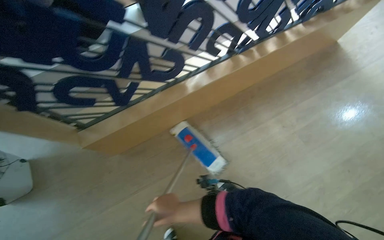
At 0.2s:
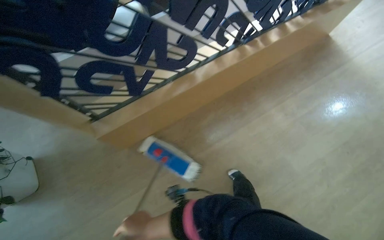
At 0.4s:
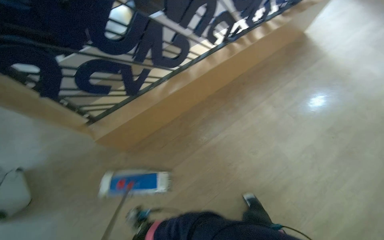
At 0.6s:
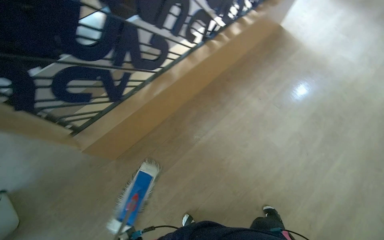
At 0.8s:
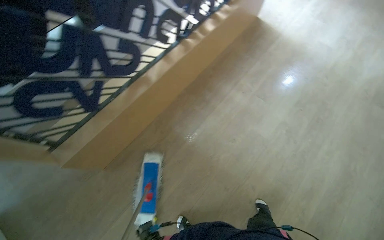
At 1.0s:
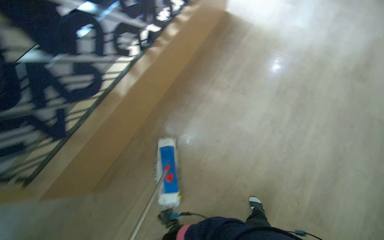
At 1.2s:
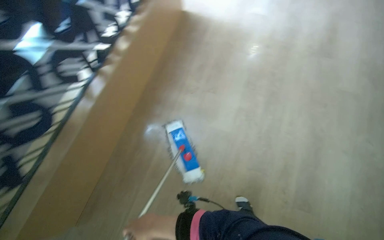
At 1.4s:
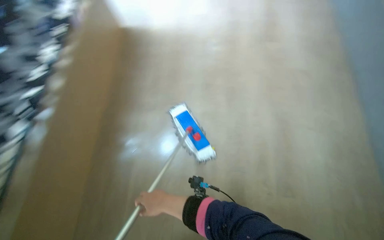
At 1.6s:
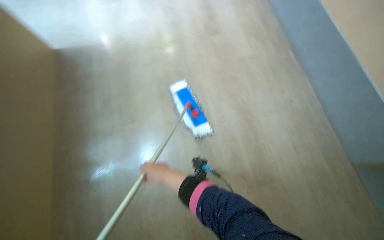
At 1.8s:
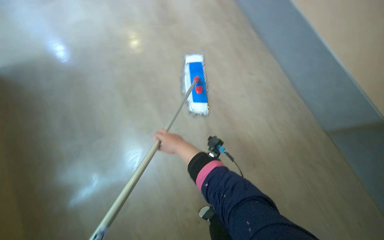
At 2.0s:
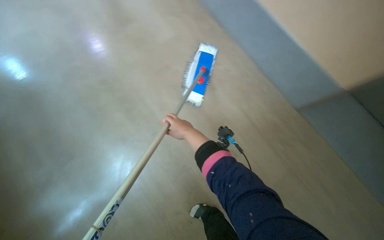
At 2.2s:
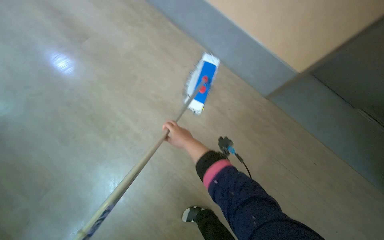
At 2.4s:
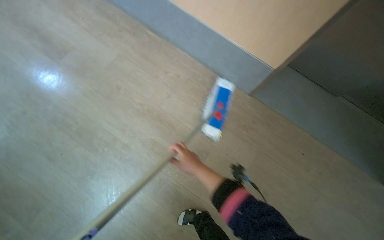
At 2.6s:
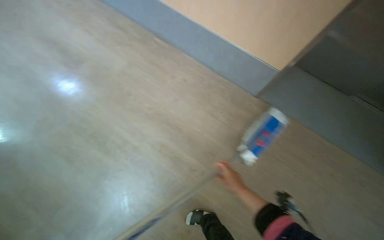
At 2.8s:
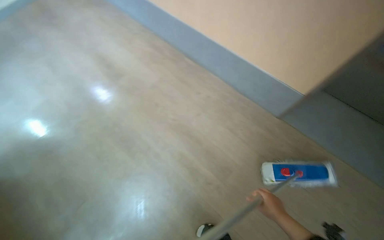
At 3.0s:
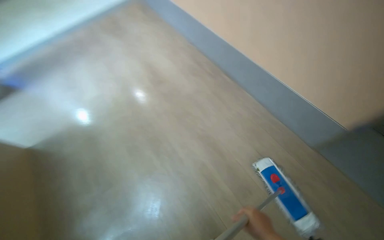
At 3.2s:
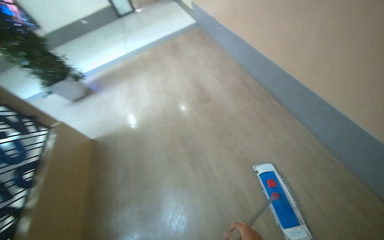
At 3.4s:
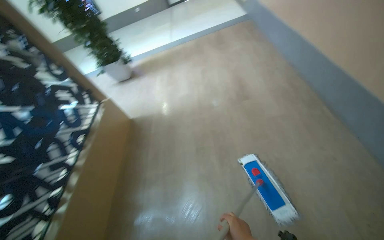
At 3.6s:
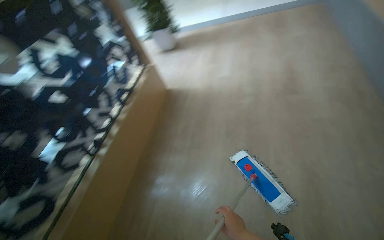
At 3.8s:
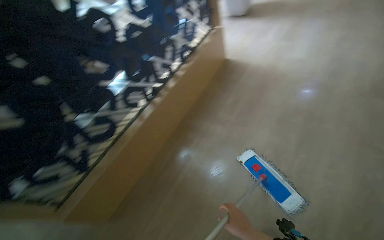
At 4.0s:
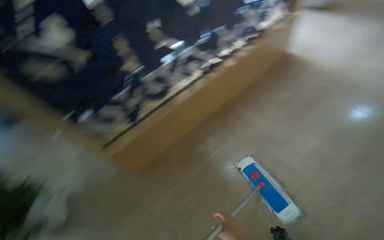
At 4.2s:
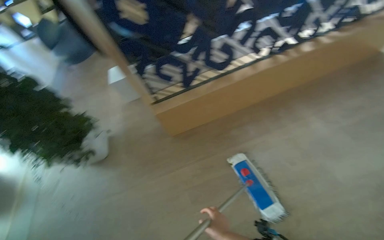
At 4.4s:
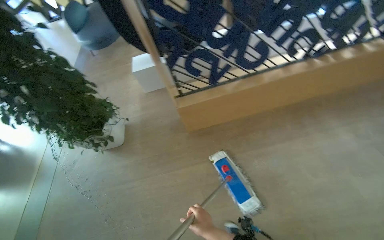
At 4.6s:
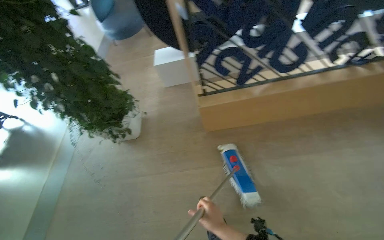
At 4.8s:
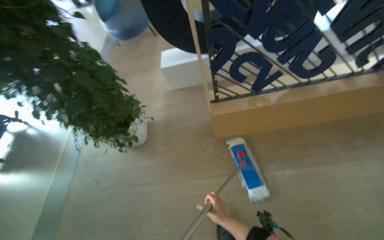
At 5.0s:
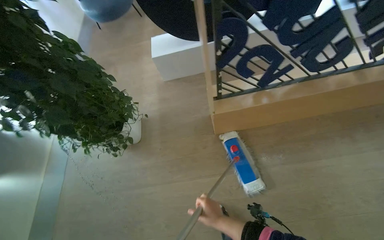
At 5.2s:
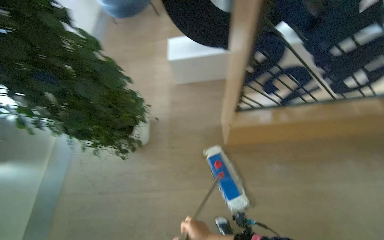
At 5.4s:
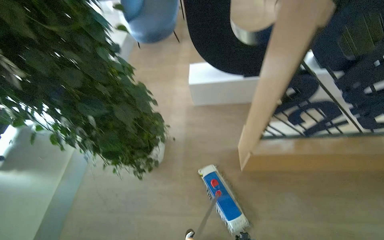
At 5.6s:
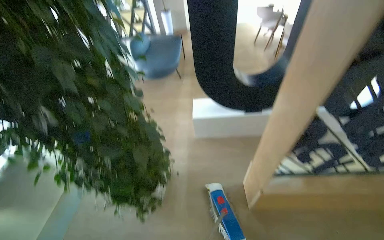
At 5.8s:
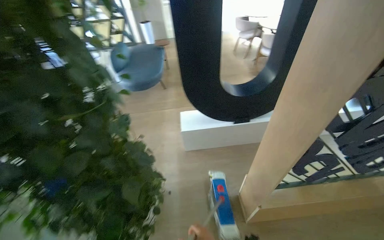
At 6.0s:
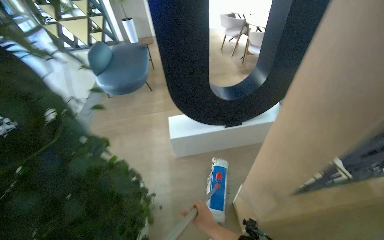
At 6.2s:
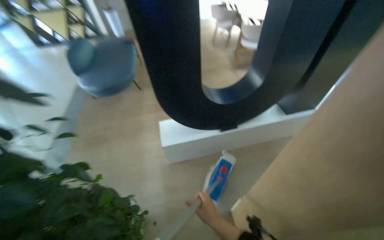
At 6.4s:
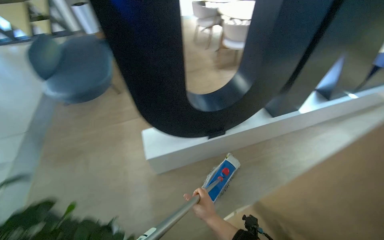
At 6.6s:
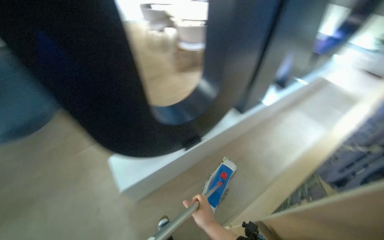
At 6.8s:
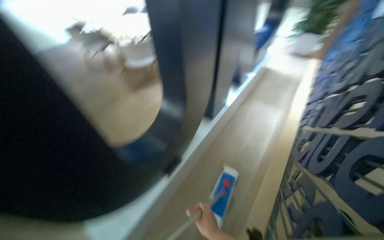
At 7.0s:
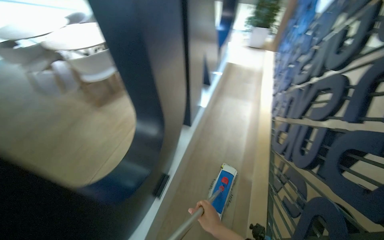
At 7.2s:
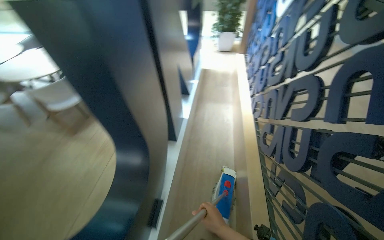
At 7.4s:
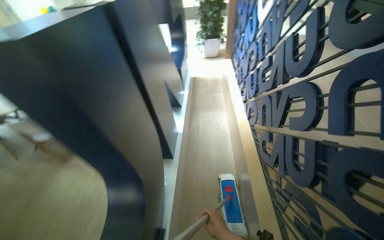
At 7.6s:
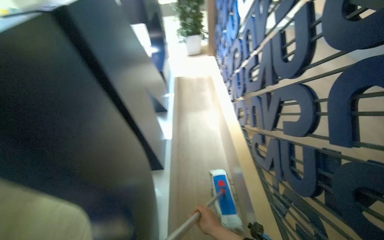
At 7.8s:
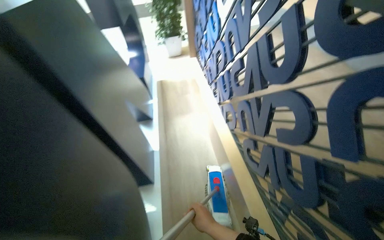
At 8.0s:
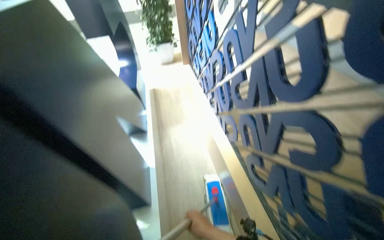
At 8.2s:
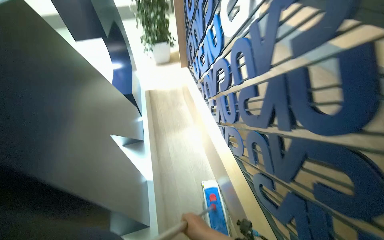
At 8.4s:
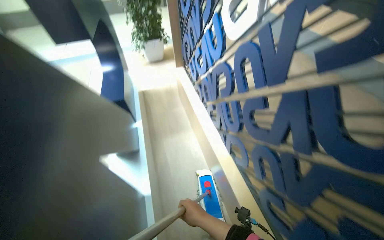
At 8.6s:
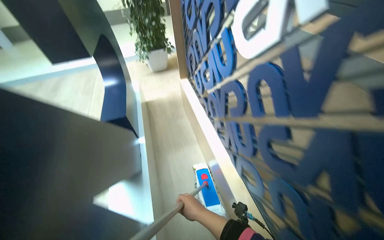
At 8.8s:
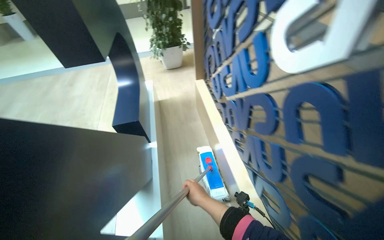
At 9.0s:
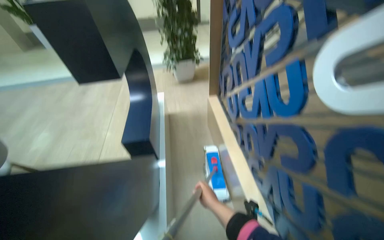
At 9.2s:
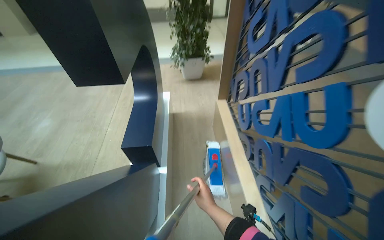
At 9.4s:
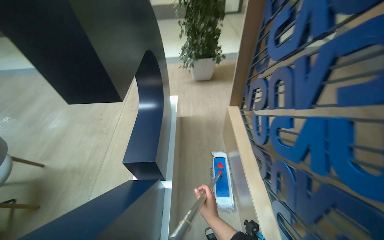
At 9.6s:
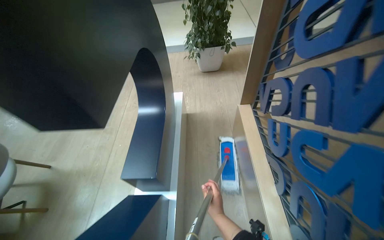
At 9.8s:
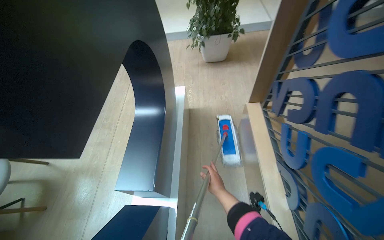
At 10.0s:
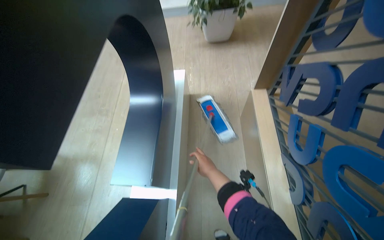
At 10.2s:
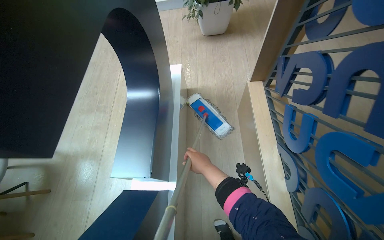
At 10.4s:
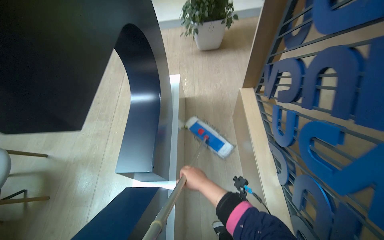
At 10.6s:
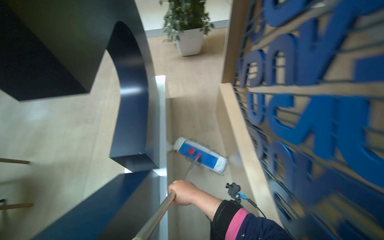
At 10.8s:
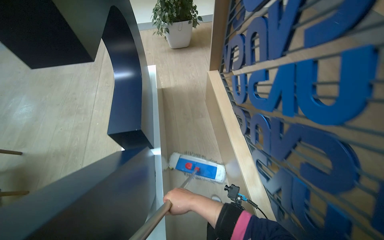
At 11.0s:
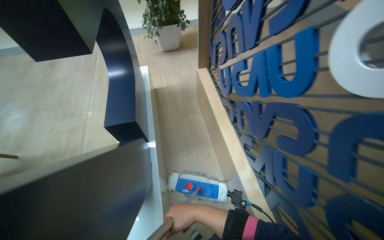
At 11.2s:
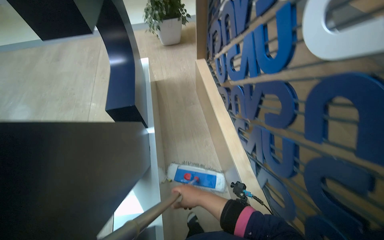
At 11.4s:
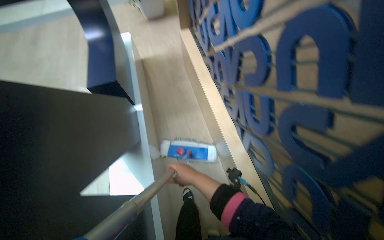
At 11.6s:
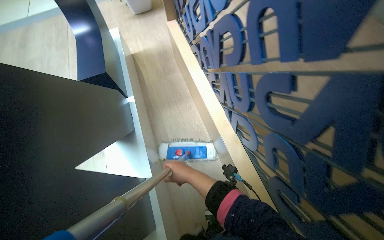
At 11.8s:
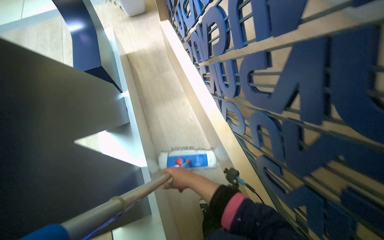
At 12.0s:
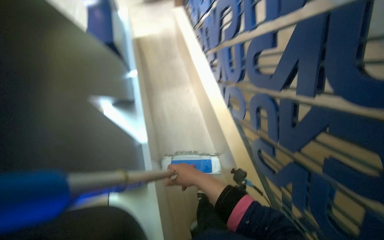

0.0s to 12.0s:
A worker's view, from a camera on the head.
Job: mopping floor.
The whole recording: Mopping common area floor. The worker mops the floor in the common area, moving around tables and chairs.
0.0s to 1.6s: The camera travels roughly 70 cm. The wearer's head swings roughly 60 degrees to the right.
1.6s to 3.0s: The head turns to the left by roughly 25 degrees.
4.4s to 6.0s: The camera is carried roughly 90 cm.
6.0s to 7.6s: The wearer moves about 80 cm. The wearer looks approximately 85 degrees further to the right.
7.6s to 9.0s: The head travels some 90 cm.
9.0s to 10.4s: The head travels some 60 cm. The wearer looks about 10 degrees further downward.
10.4s to 12.0s: The head travels roughly 1 m. The head turns to the right by some 15 degrees.

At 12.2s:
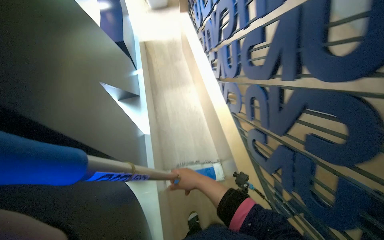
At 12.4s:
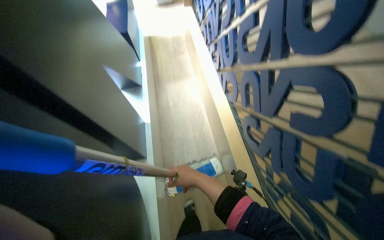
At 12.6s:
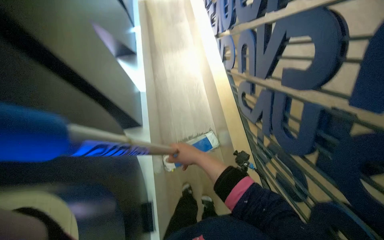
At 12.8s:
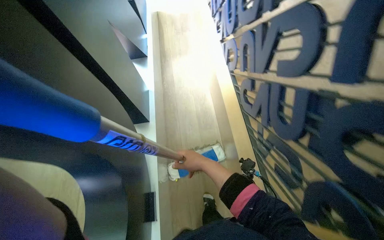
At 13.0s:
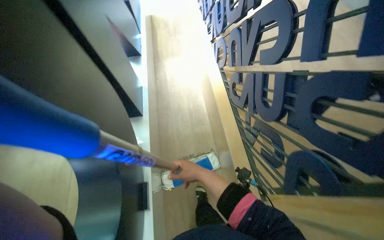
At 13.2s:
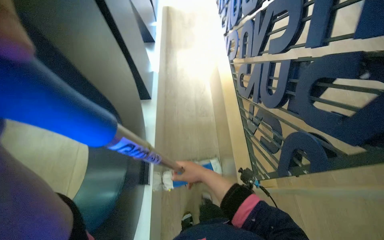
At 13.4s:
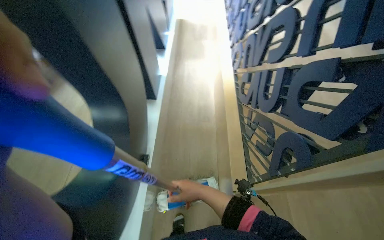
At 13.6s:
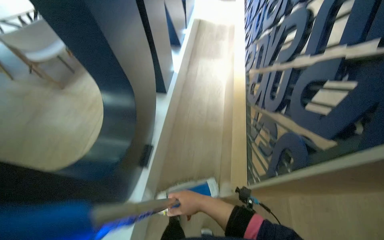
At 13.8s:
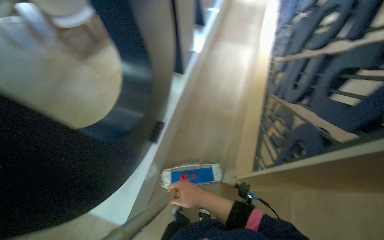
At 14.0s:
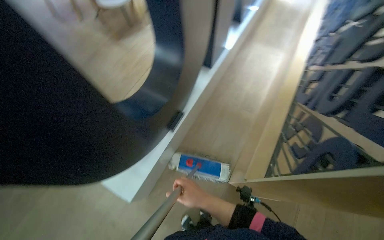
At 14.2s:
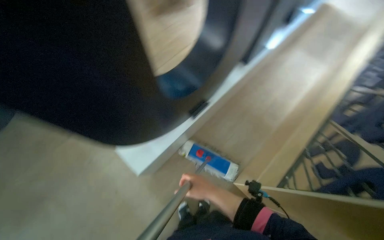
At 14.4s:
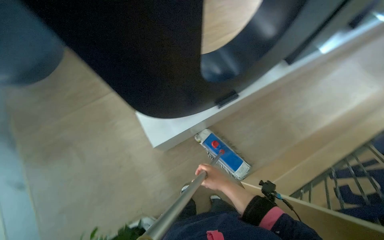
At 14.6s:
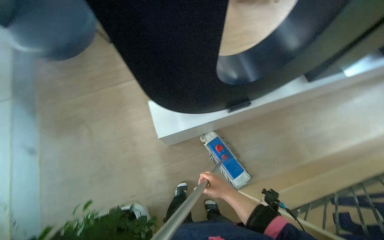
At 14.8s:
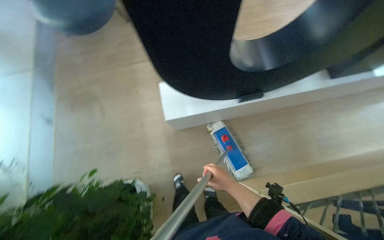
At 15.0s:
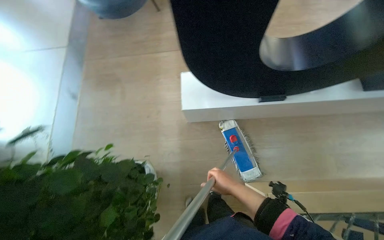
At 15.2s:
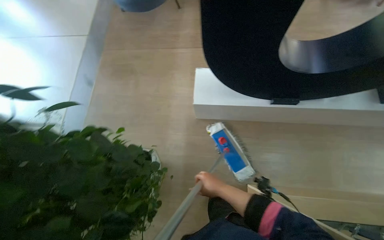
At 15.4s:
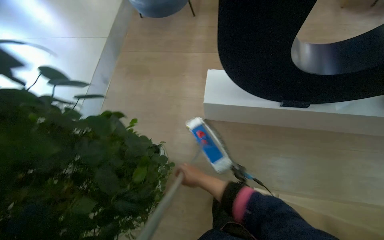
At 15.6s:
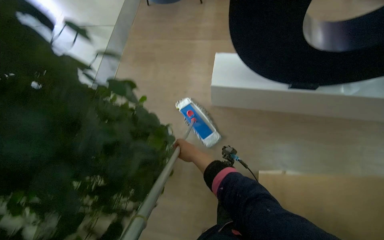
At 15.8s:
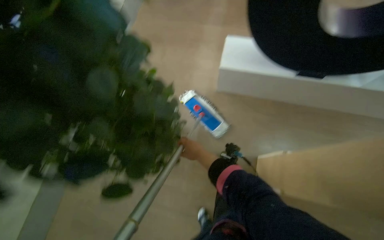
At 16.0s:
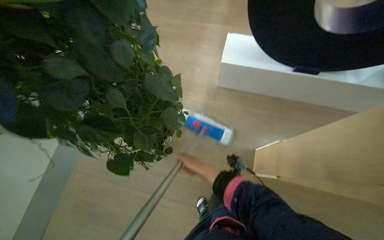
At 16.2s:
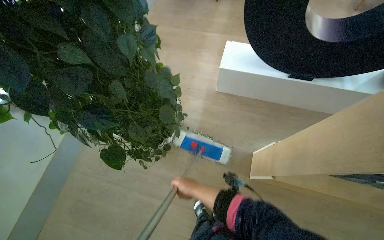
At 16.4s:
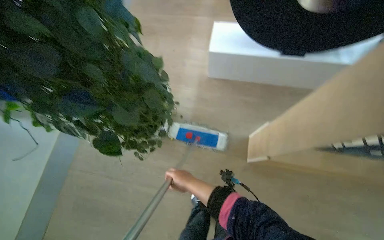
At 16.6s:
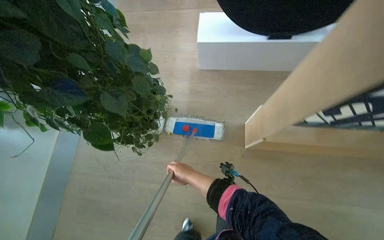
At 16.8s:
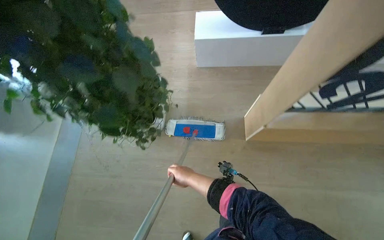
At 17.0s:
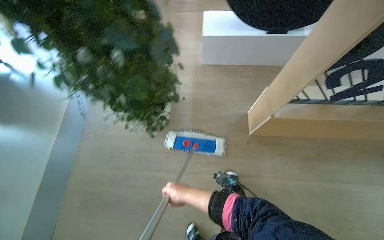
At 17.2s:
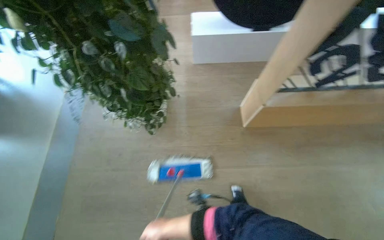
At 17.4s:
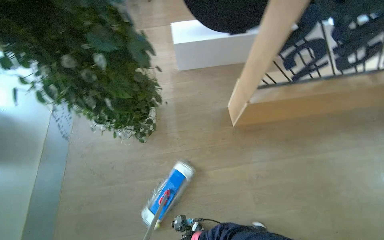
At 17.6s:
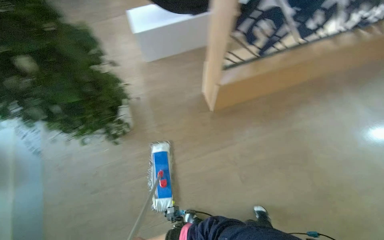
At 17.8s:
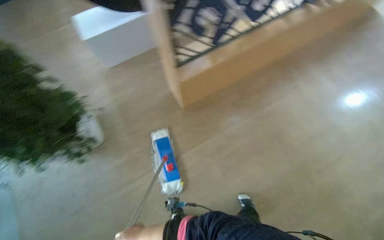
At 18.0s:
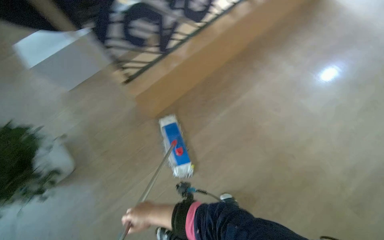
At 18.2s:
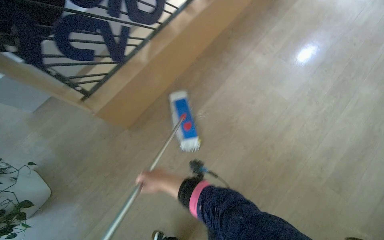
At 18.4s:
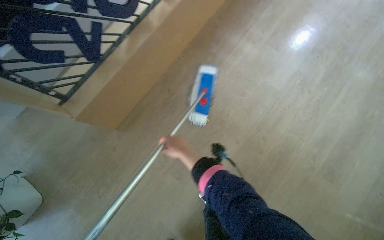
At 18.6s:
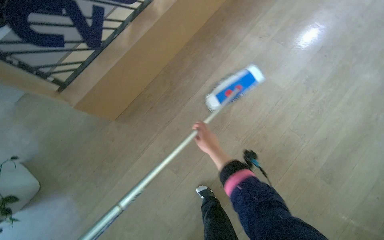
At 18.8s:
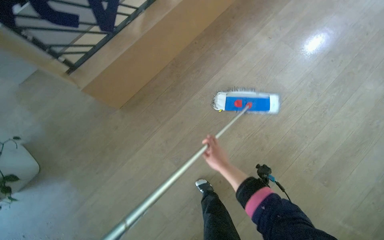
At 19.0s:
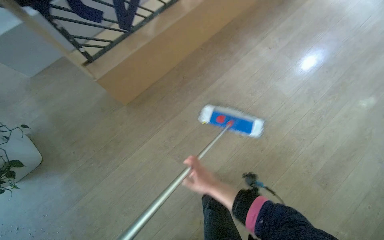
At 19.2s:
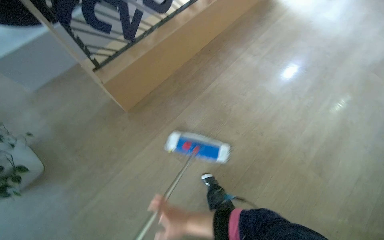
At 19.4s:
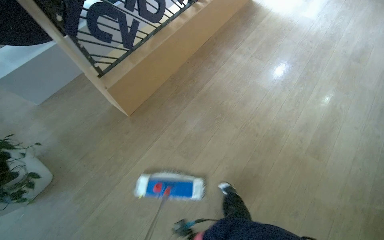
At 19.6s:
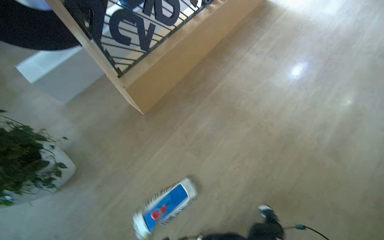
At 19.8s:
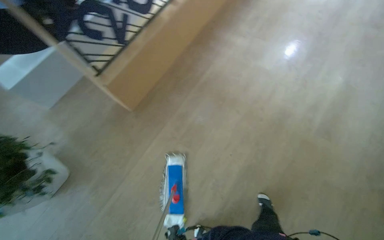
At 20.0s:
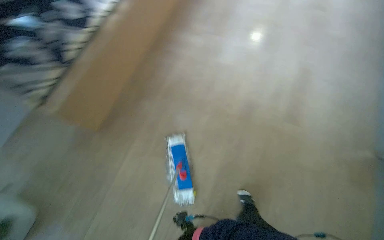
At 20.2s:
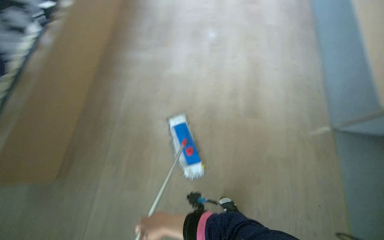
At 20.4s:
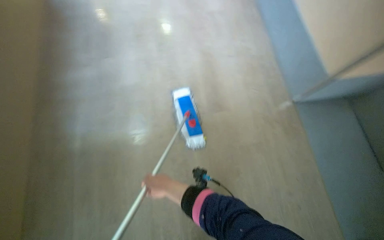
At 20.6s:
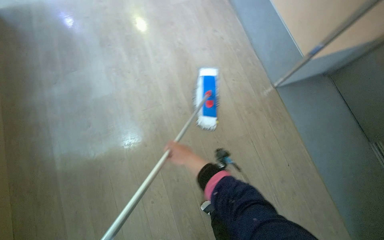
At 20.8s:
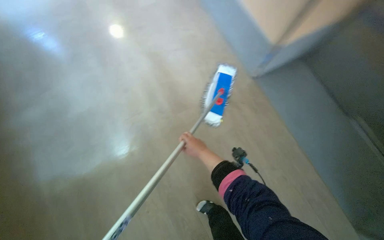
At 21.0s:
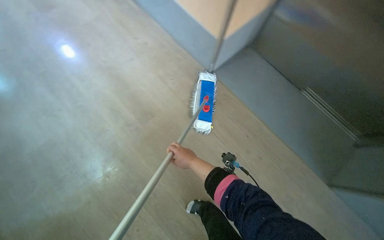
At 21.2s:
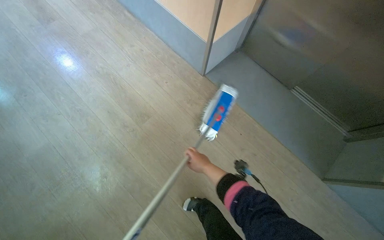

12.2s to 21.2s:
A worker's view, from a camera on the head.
Job: mopping floor.
The whole recording: Mopping common area floor. The worker mops the floor in the common area, moving around tables and chairs.
12.2s to 13.8s: The wearer moves approximately 70 cm. The wearer's head swings approximately 30 degrees to the left.
13.8s to 15.2s: The wearer's head swings about 80 degrees to the left.
15.2s to 16.6s: The right hand travels to the left by some 25 cm.
16.6s to 18.2s: The head travels roughly 60 cm. The head rotates some 50 degrees to the right.
18.2s to 19.8s: The camera is carried about 40 cm.
19.8s to 21.2s: The wearer moves about 60 cm. The head turns to the right by some 50 degrees.
